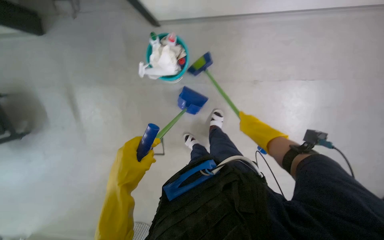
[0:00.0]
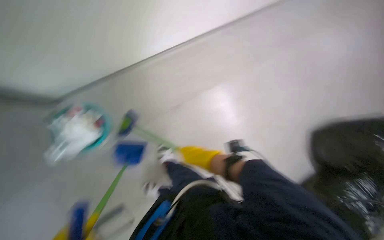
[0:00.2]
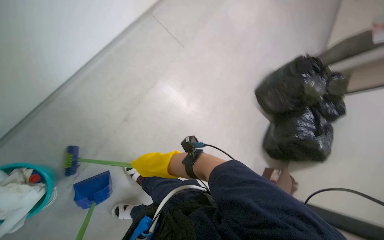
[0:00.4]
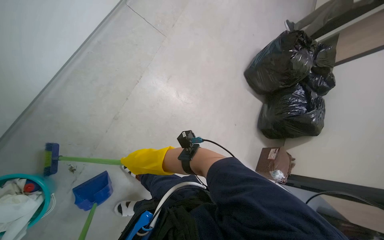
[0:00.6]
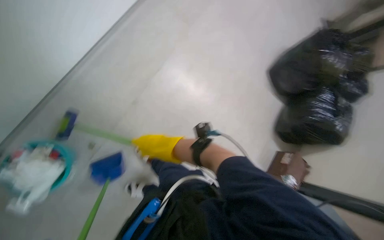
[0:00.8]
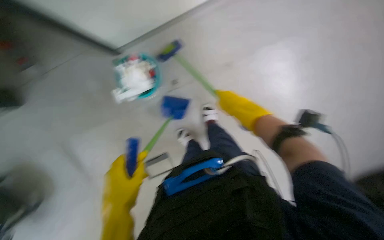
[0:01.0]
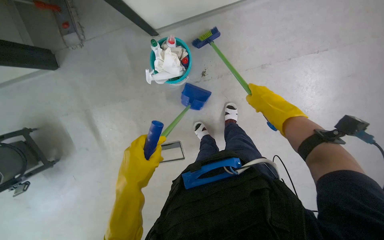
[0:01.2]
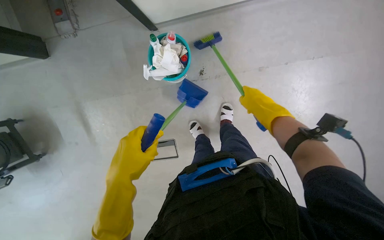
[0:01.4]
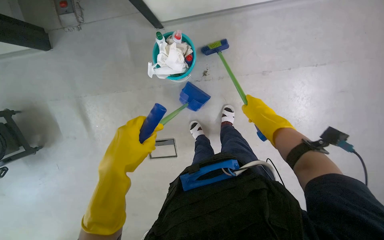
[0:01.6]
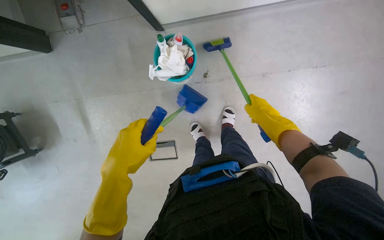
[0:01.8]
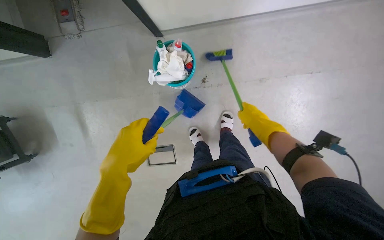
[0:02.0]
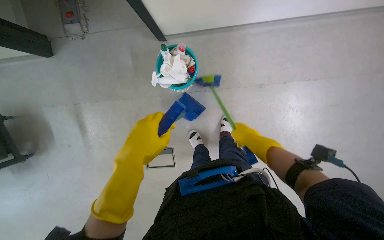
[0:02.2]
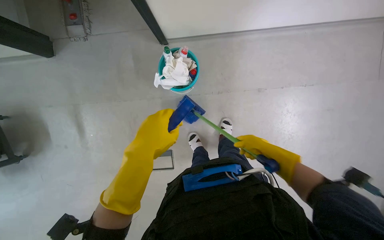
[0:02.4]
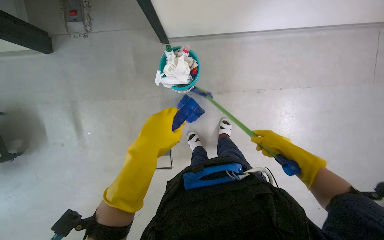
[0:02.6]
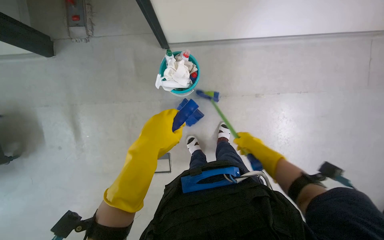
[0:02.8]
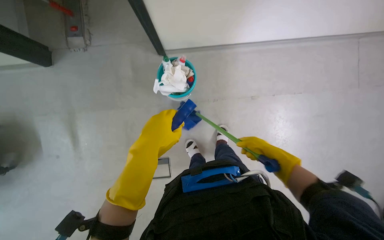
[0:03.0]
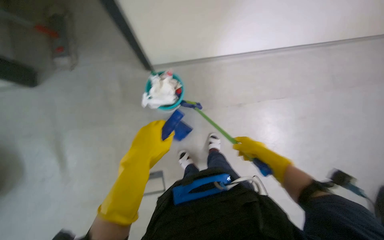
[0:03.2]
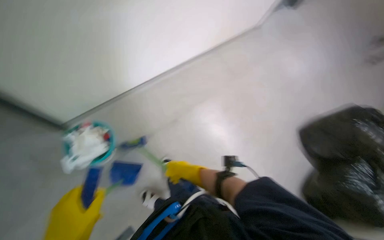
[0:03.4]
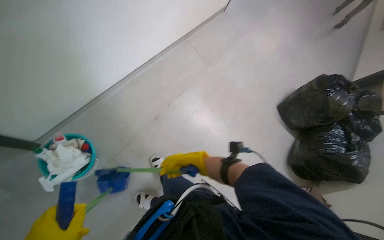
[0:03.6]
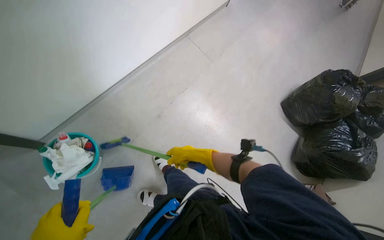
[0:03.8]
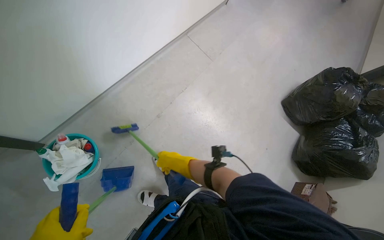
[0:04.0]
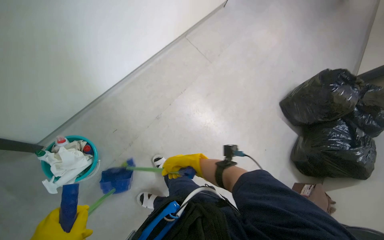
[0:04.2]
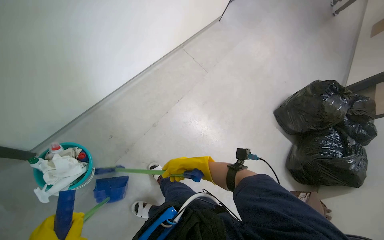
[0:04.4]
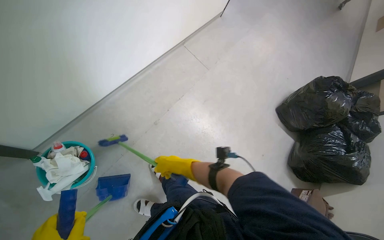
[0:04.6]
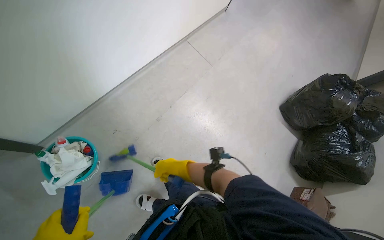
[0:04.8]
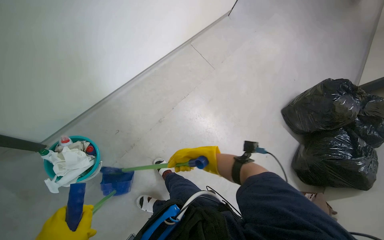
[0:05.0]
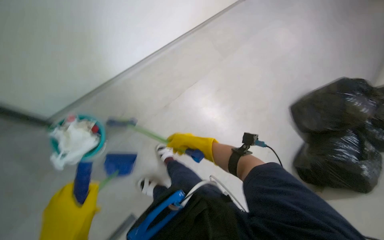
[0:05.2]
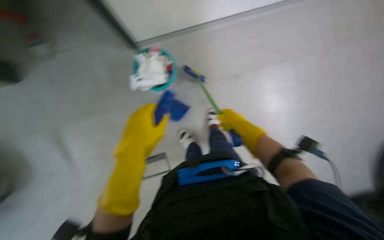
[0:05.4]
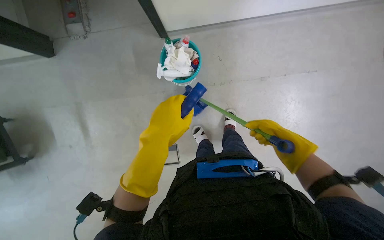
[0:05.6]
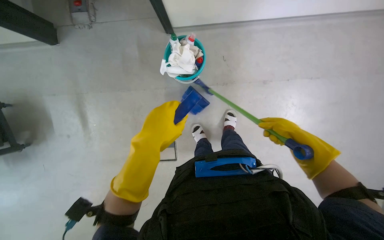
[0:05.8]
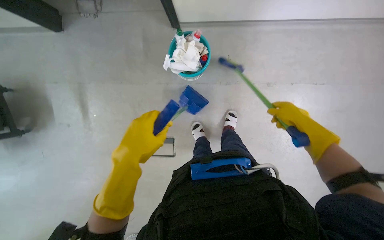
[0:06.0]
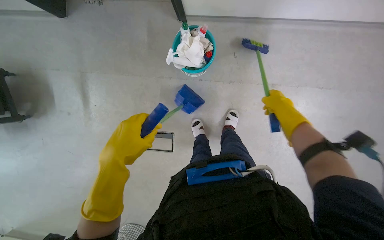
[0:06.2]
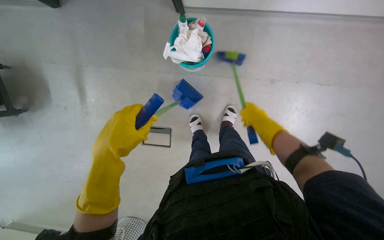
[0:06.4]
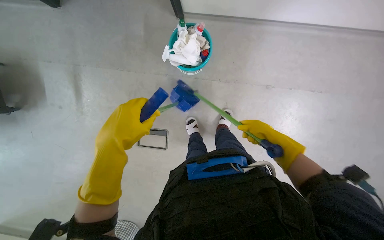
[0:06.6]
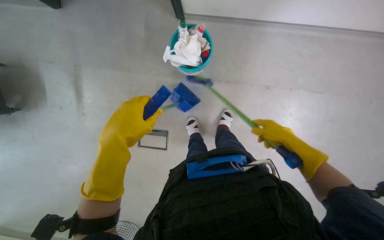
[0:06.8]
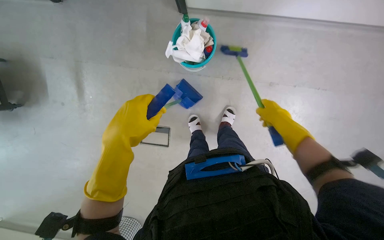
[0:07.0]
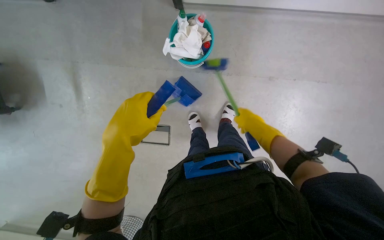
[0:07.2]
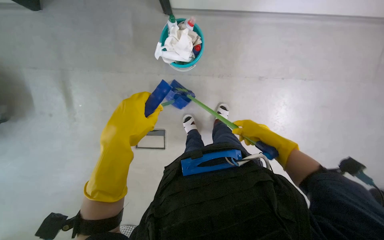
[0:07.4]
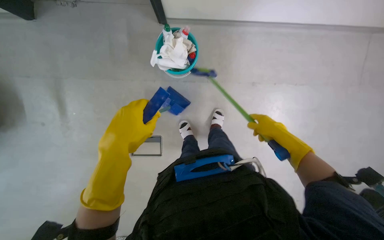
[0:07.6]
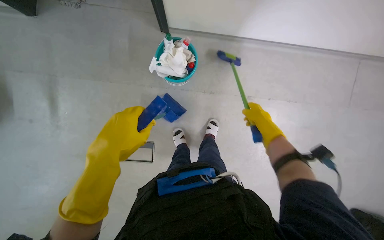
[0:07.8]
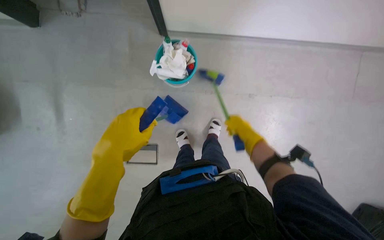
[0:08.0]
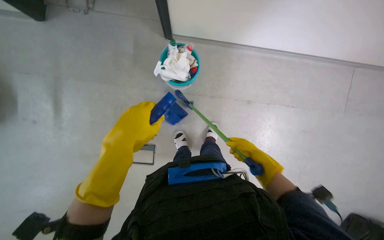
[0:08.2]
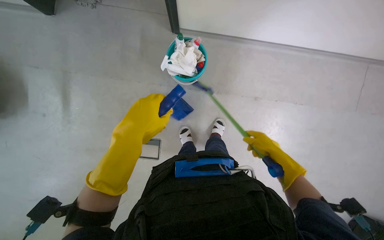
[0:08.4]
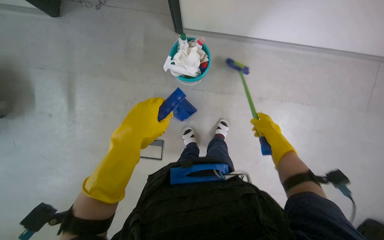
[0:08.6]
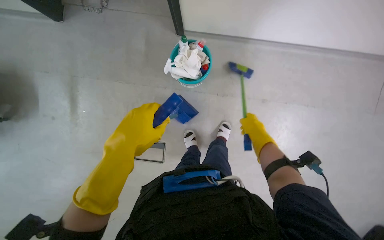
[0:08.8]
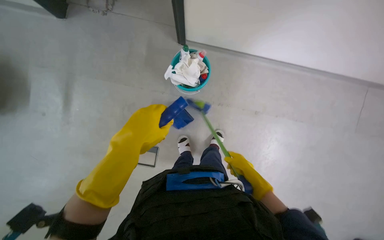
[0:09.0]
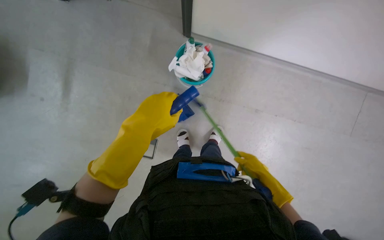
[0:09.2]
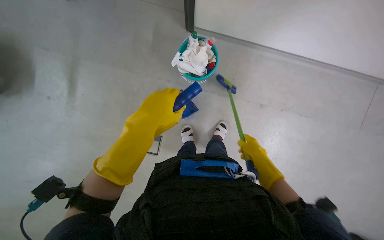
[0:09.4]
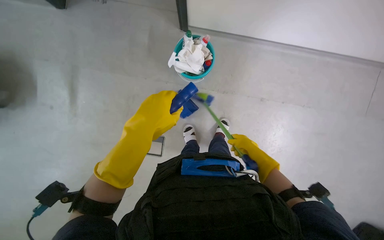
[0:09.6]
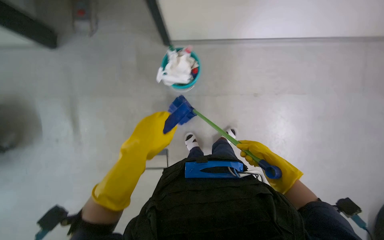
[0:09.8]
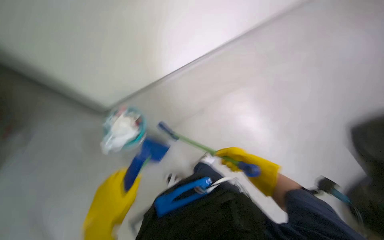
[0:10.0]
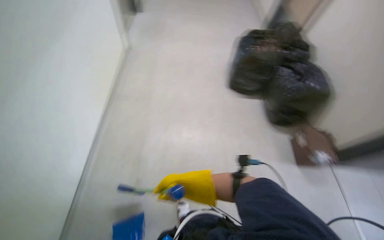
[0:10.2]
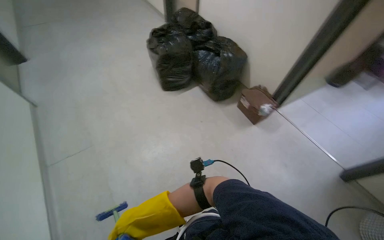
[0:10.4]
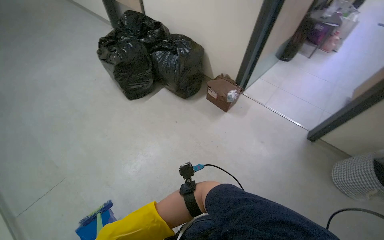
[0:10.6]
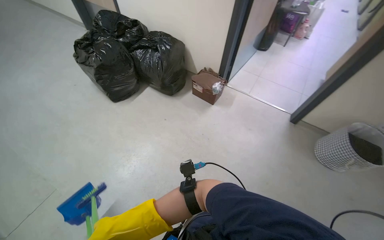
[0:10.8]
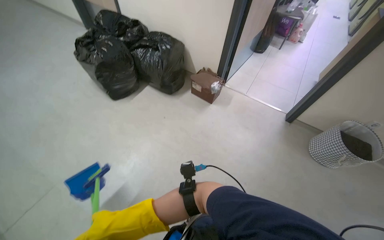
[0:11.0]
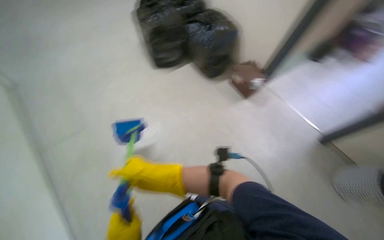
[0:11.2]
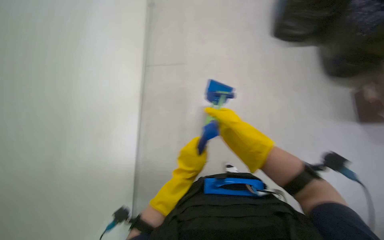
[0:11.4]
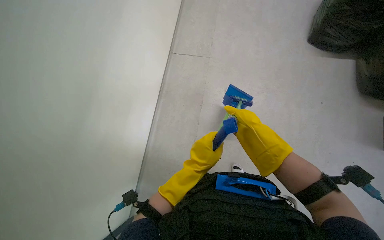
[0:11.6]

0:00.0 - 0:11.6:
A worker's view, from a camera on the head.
Job: sweeping floor.
The whole recording: Sweeping floor with broom and dustpan. The worker sweeps debris from the floor using a small broom and dustpan.
0:00.0 - 0:01.4: The wearer looks approximately 15 degrees further downward.
0:02.8 - 0:04.4: The head rotates roughly 50 degrees to the right. The camera pitches upward, by roughly 15 degrees.
0:04.4 - 0:05.8: The wearer's head swings about 55 degrees to the left. The view tilts some 20 degrees downward.
0:05.8 - 0:07.2: The right hand is displaced to the left and up the picture by about 15 cm.
0:07.2 - 0:08.8: The hands make small movements and keep their place.
0:08.8 - 0:10.2: The head rotates roughly 55 degrees to the right. The view tips upward by about 20 degrees.

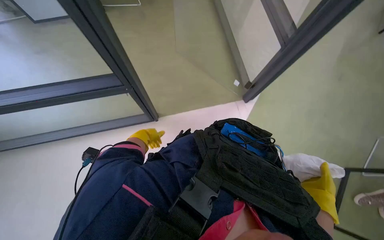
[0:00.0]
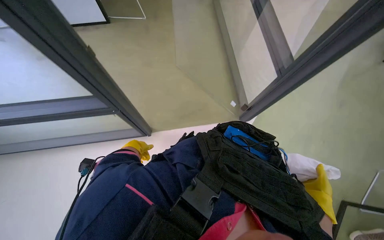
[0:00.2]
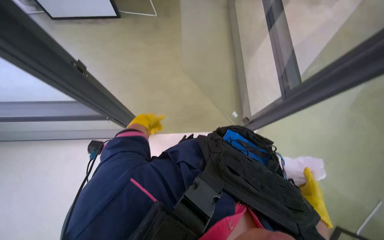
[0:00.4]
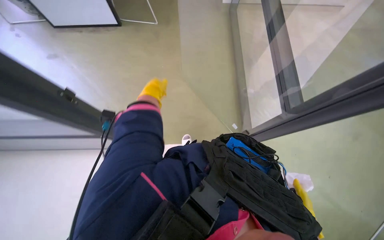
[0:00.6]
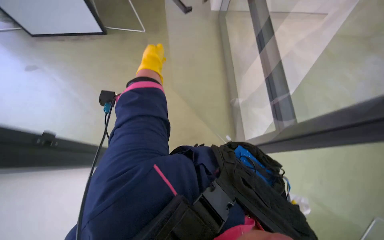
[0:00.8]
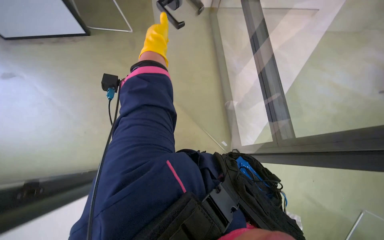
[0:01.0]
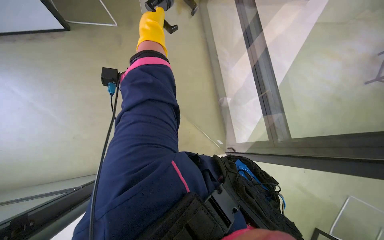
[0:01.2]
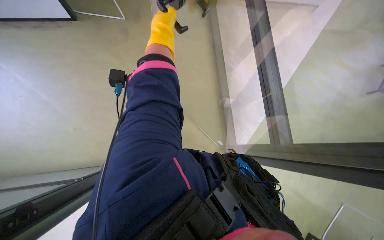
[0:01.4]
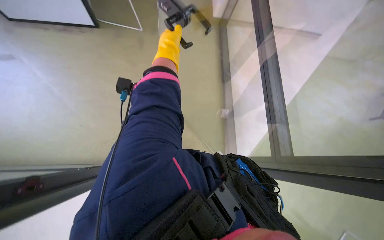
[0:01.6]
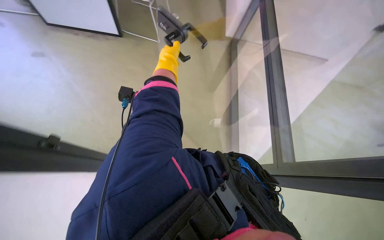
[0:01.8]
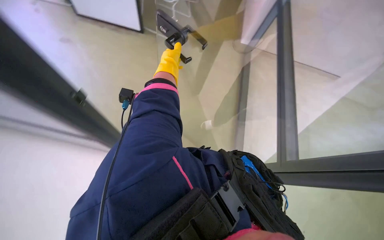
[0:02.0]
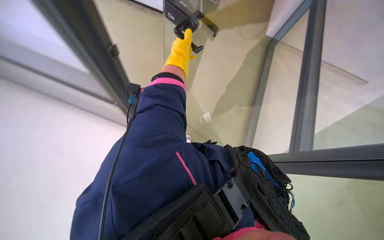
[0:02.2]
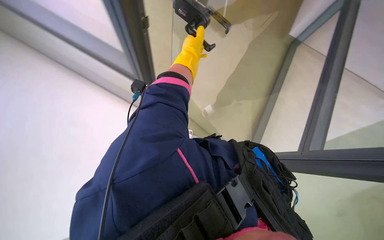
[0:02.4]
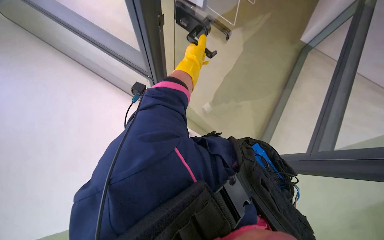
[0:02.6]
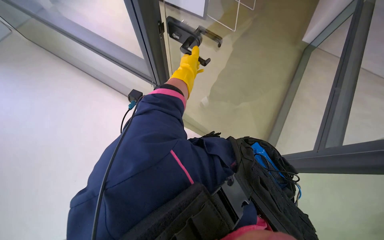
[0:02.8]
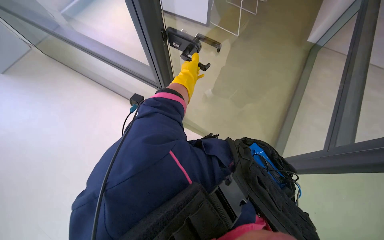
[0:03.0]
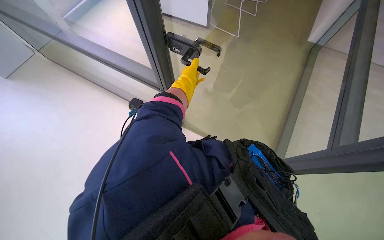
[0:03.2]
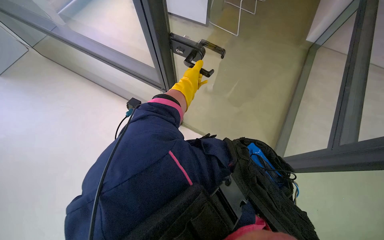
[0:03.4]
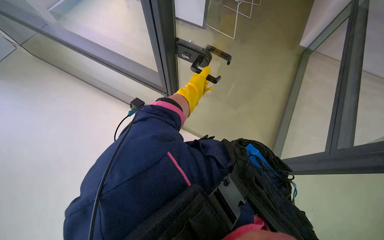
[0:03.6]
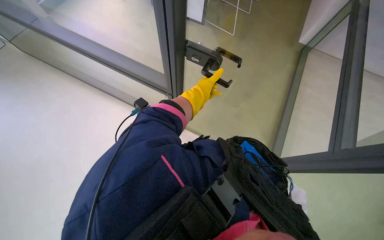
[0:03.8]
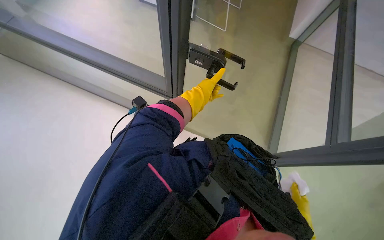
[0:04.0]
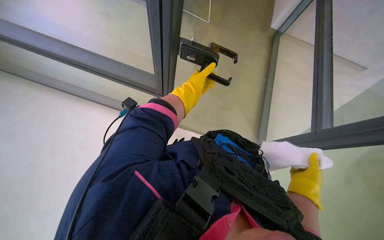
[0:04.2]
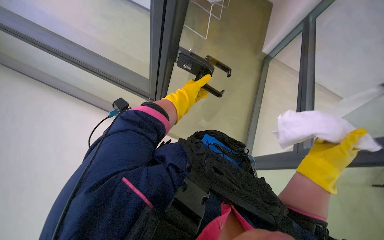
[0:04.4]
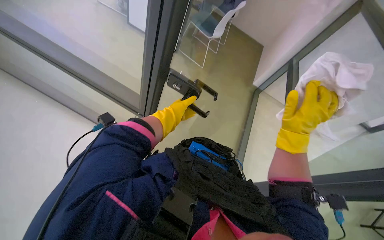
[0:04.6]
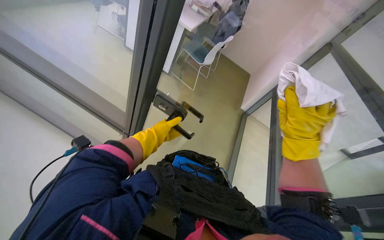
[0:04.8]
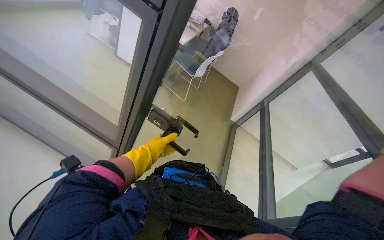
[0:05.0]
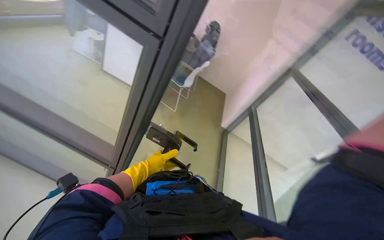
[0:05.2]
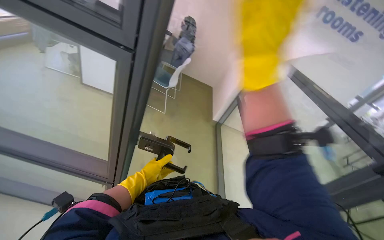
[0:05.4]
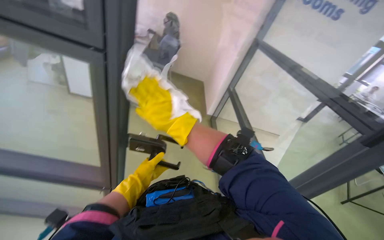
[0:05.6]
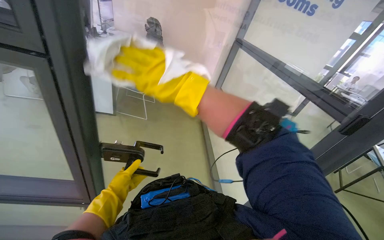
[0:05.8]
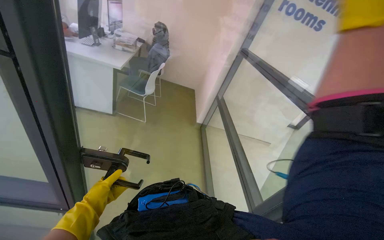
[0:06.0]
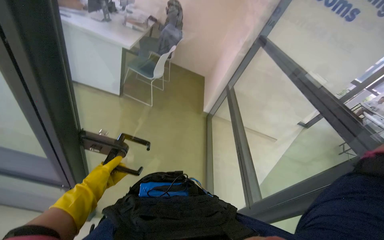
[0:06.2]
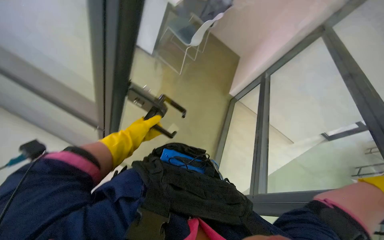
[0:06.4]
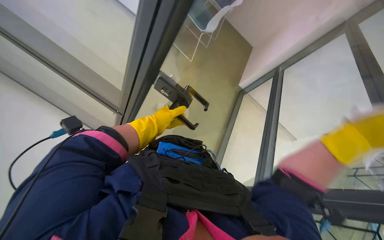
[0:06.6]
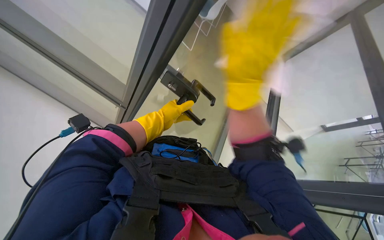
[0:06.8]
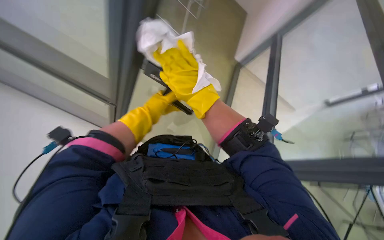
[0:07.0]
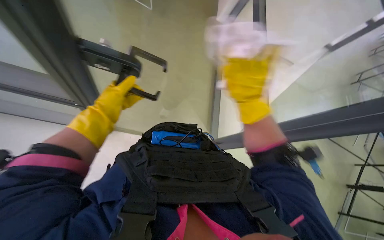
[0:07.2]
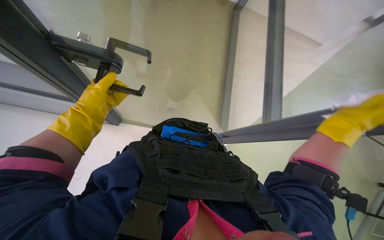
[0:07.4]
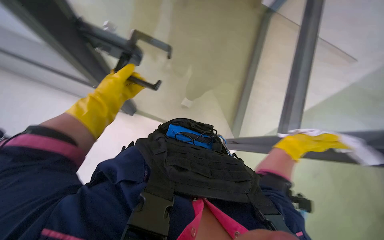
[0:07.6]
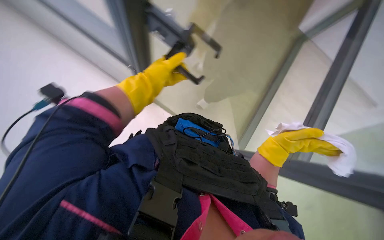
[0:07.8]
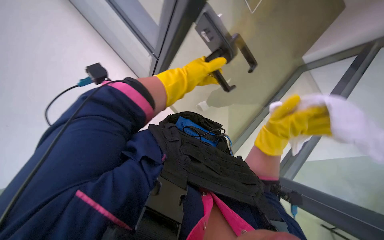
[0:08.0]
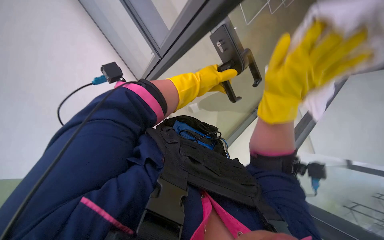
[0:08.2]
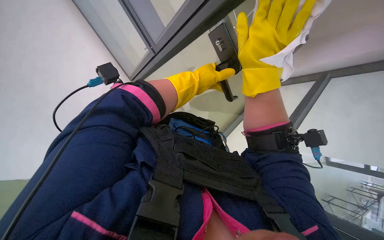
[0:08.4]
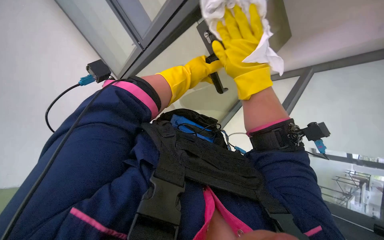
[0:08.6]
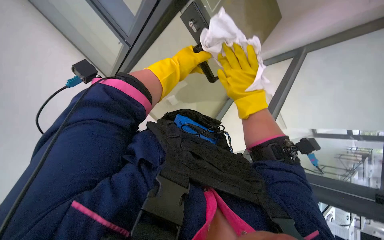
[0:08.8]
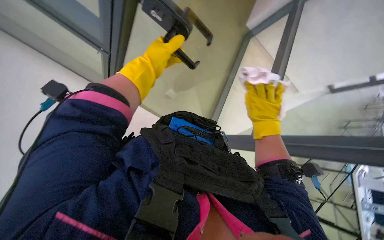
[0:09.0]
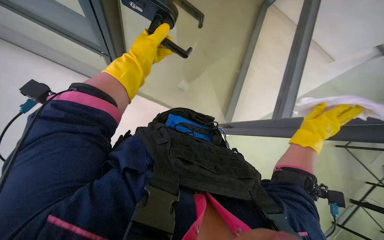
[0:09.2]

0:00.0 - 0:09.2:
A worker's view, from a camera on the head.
Job: wiping surfaces.
The whole recording: Wiping glass partition. The worker wipes the glass partition with a white cloth.
0:00.0 - 0:01.6: The camera pitches upward, by about 15 degrees. Everything in view rotates about 25 degrees clockwise. The left hand is displaced up the picture and nearer to the camera by approximately 30 cm.
0:03.0 - 0:04.6: The view swings some 20 degrees to the right.
0:04.6 - 0:06.2: The head rotates about 30 degrees to the right. The camera pitches upward, by approximately 15 degrees.
0:06.2 - 0:07.6: The view tilts some 30 degrees downward. The scene rotates clockwise by approximately 25 degrees.
0:07.6 - 0:09.2: The left hand moves to the right, some 10 cm.
